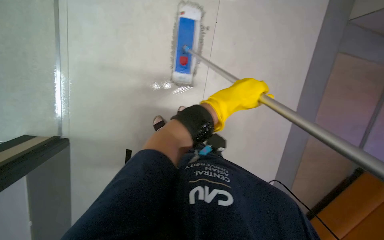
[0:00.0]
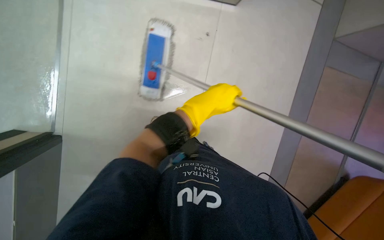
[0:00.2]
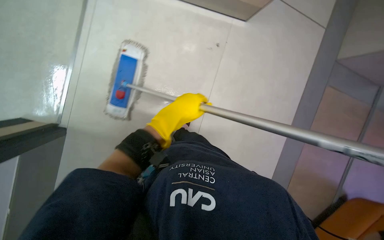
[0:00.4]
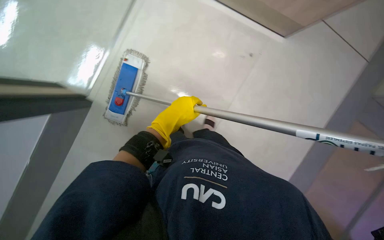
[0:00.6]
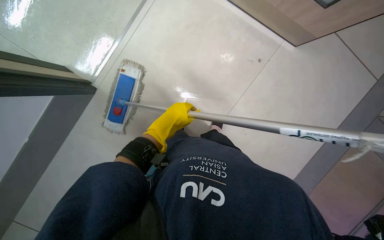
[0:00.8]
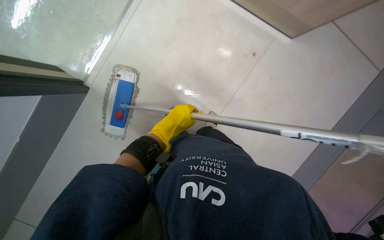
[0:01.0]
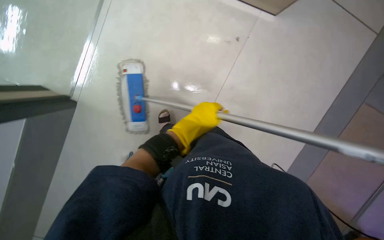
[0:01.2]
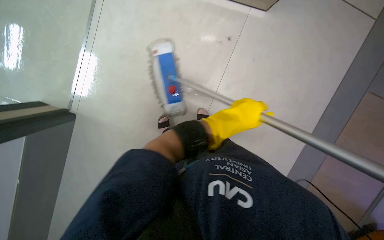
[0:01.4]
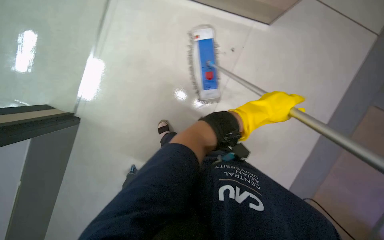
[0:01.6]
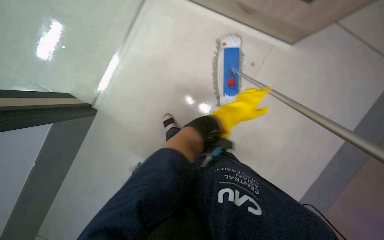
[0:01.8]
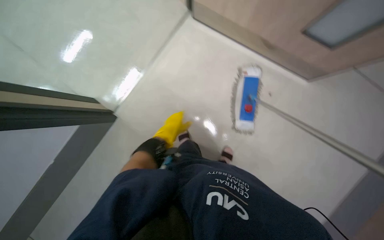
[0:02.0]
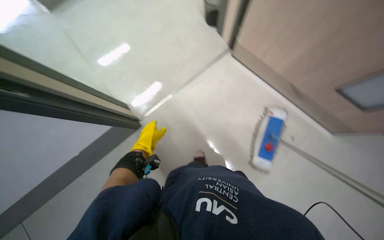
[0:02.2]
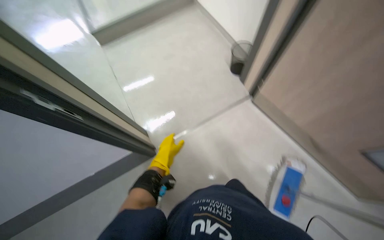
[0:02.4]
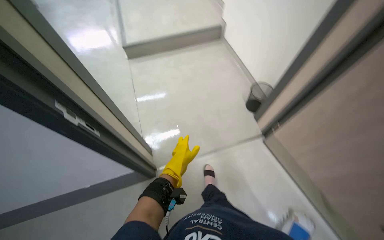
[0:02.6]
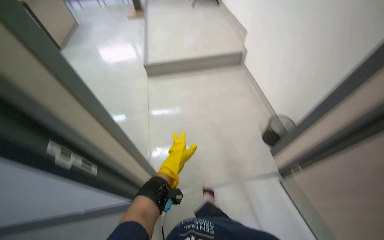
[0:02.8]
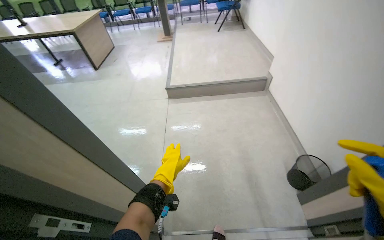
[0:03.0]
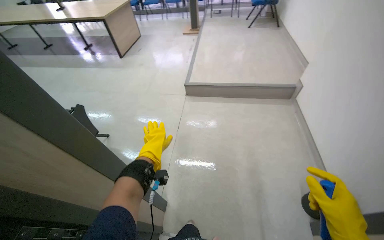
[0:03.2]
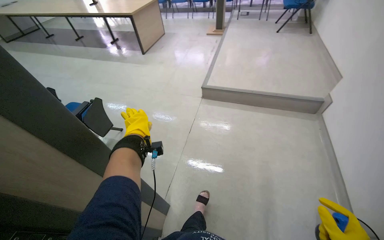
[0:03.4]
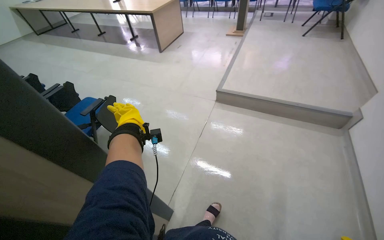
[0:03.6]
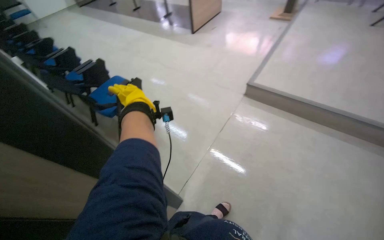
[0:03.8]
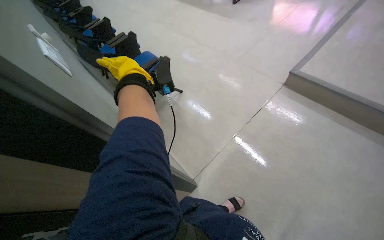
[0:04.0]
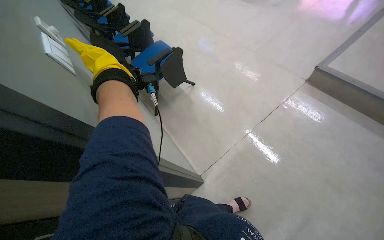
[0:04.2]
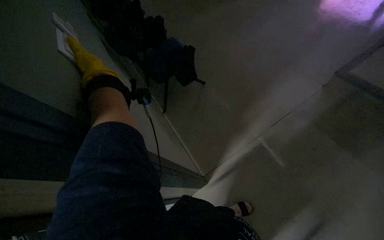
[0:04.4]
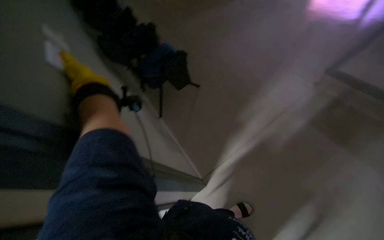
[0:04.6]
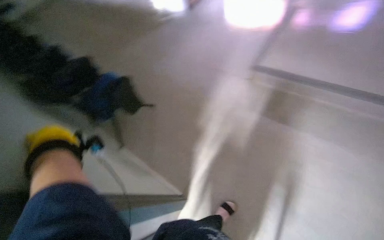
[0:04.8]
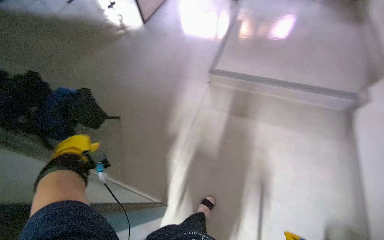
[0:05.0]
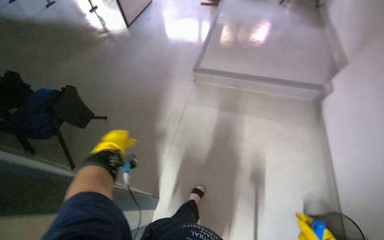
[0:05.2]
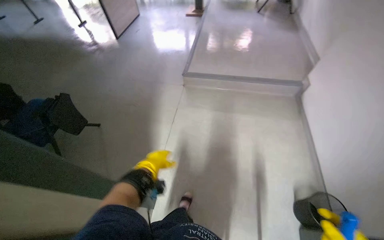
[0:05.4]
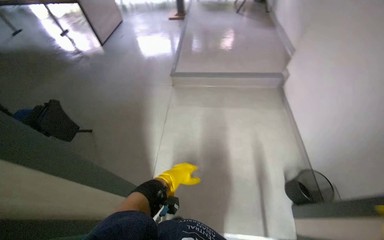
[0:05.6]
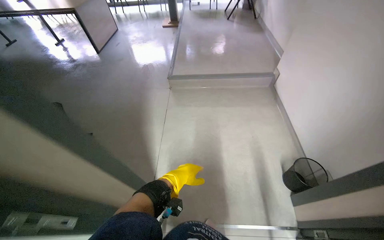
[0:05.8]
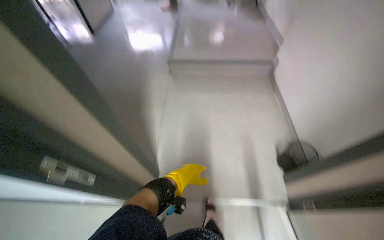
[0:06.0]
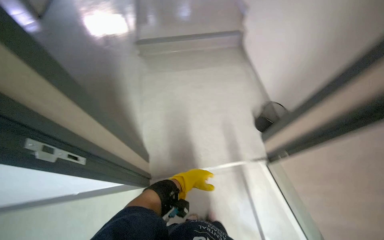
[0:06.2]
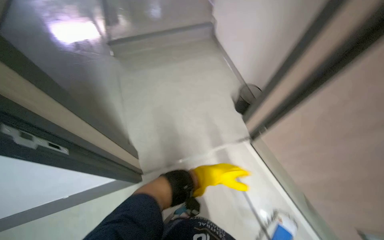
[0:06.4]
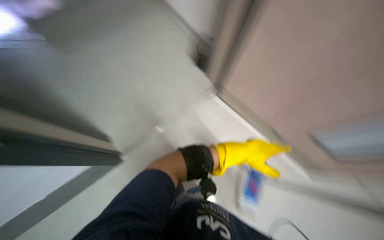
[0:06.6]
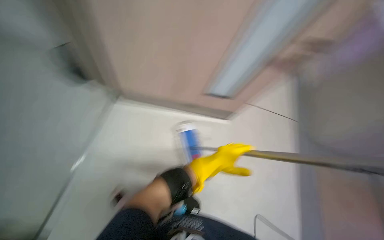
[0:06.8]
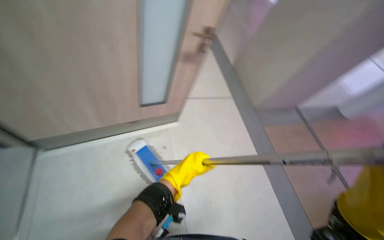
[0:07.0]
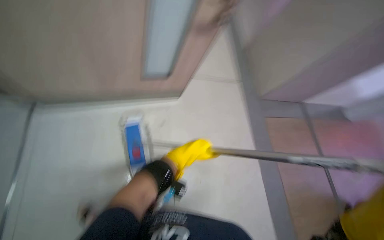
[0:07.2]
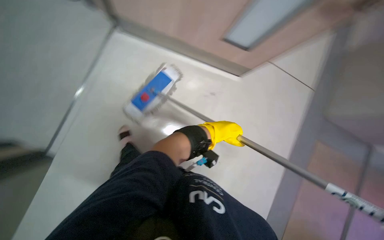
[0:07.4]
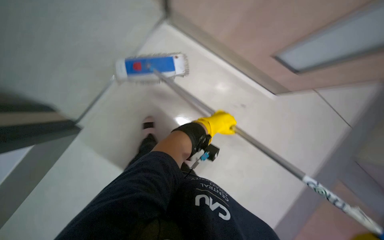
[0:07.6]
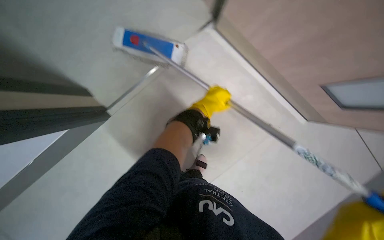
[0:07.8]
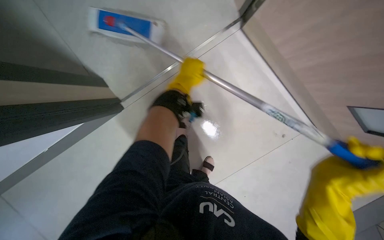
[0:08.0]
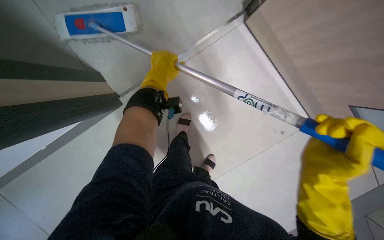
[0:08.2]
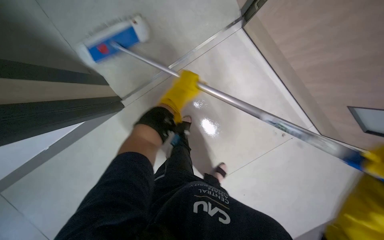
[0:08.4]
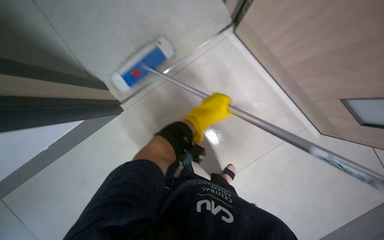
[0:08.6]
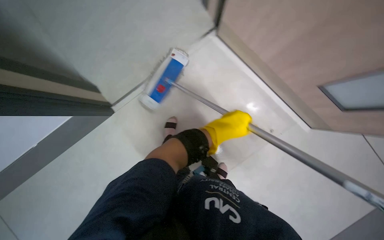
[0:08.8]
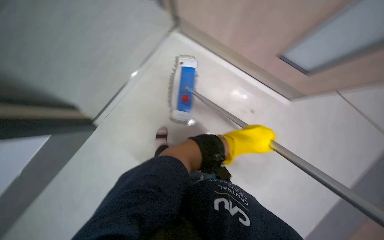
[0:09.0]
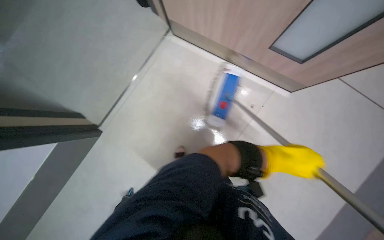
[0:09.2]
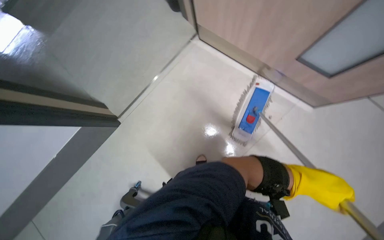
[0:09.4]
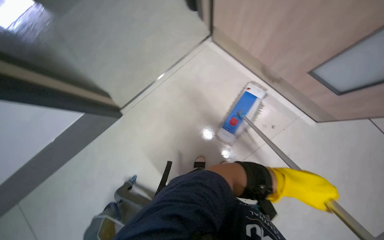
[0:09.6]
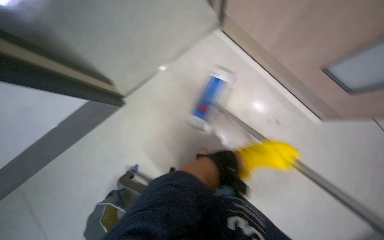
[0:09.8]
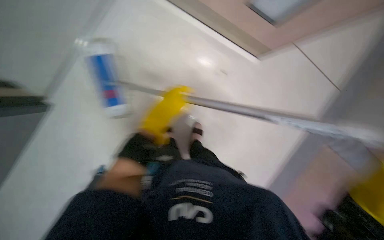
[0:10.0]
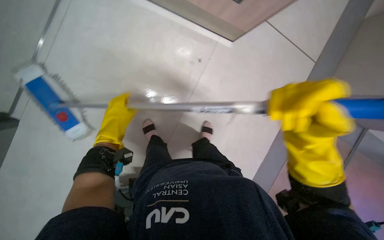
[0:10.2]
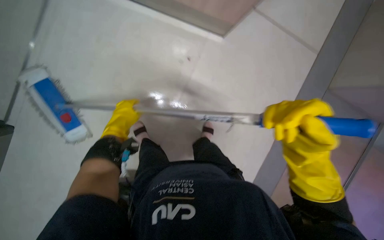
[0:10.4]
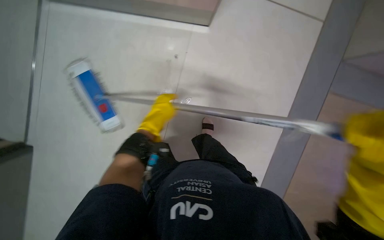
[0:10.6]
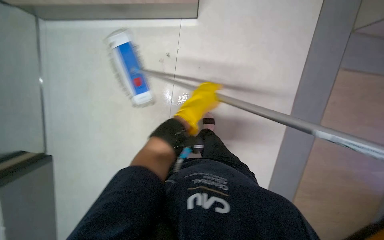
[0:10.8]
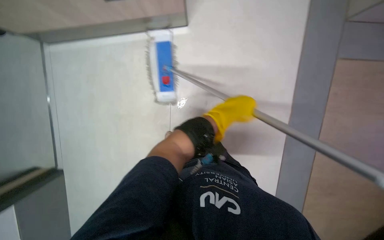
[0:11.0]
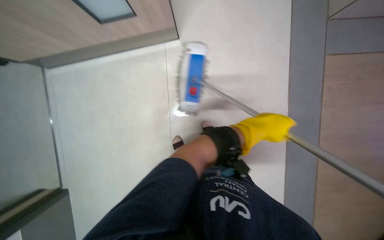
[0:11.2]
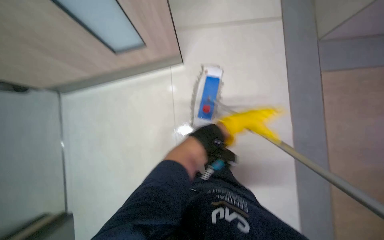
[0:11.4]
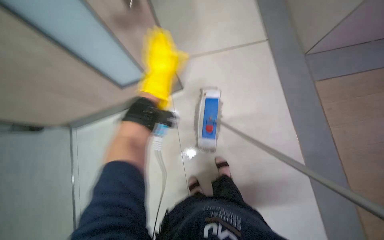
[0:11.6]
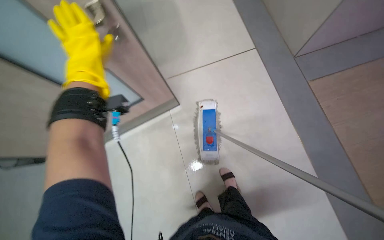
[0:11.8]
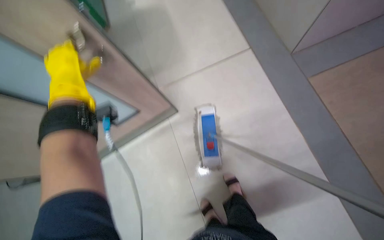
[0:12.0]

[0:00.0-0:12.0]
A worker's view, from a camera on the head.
Job: mopping floor.
The whole recording: Mopping the meeting room floor. The worker mops the floor of the meeting room with a flat mop.
0:00.0 to 0:01.6: The left hand moves about 20 cm to the left and comes back.
0:01.6 to 0:03.0: The camera travels about 70 cm. The wearer looks roughly 65 degrees further to the left. The view tilts approximately 50 degrees upward.
0:03.0 to 0:04.4: The camera is carried approximately 50 cm. The wearer's head swings about 60 degrees to the left. The view tilts some 25 degrees downward.
0:04.4 to 0:06.0: The wearer moves about 50 cm. The head rotates roughly 55 degrees to the right. The wearer looks some 15 degrees further upward.
0:06.0 to 0:07.6: The head turns to the right by approximately 15 degrees. The view tips downward by about 25 degrees.
0:07.6 to 0:09.0: The head rotates some 15 degrees to the left.
0:10.4 to 0:12.0: The view pans to the left by roughly 15 degrees. The wearer looks roughly 15 degrees further upward.

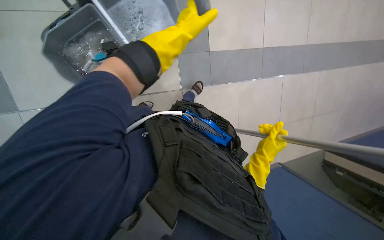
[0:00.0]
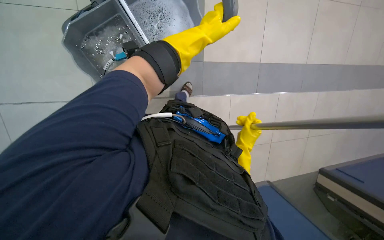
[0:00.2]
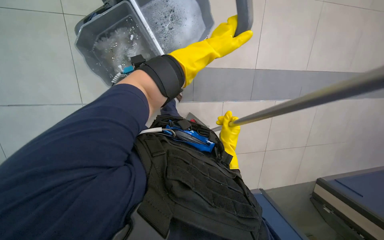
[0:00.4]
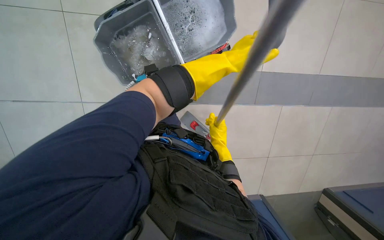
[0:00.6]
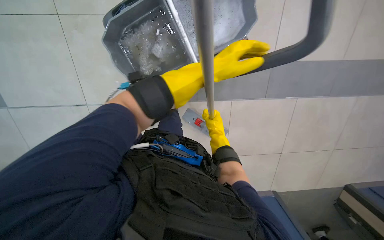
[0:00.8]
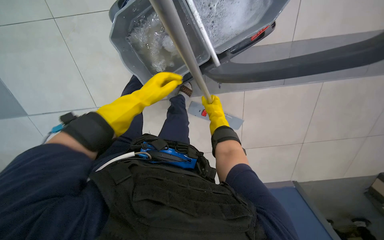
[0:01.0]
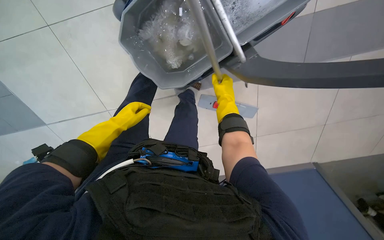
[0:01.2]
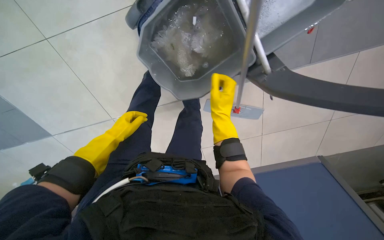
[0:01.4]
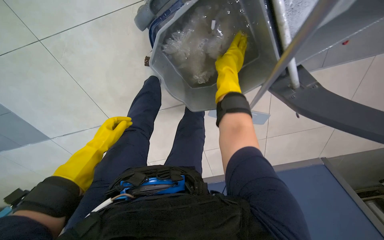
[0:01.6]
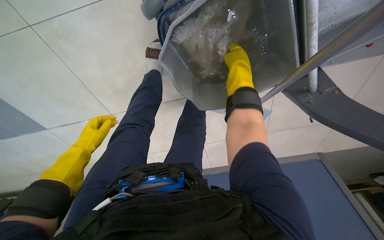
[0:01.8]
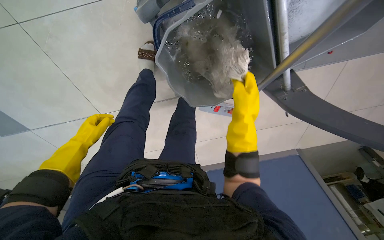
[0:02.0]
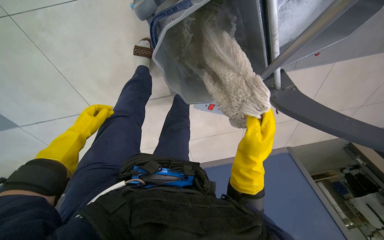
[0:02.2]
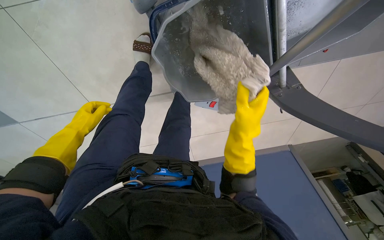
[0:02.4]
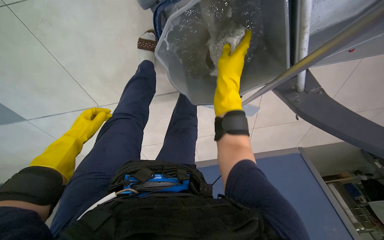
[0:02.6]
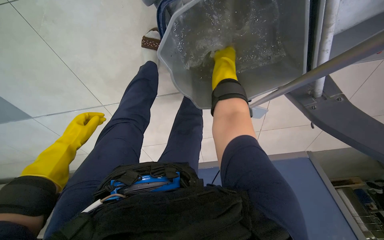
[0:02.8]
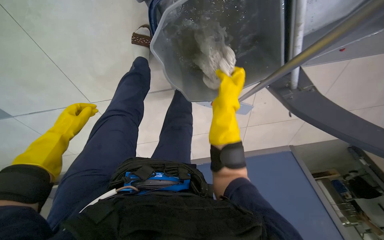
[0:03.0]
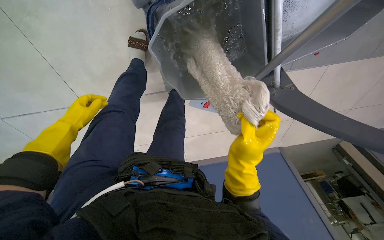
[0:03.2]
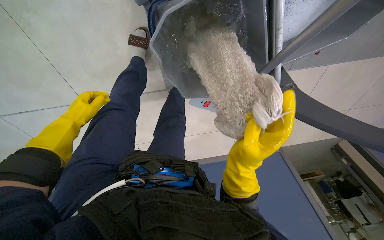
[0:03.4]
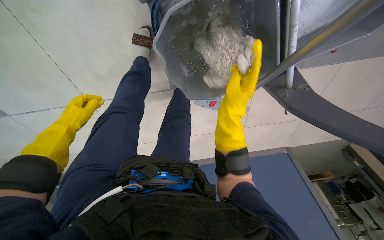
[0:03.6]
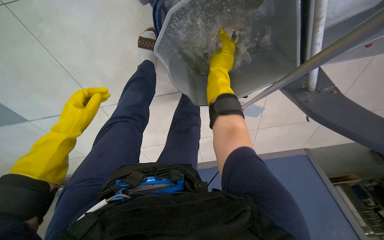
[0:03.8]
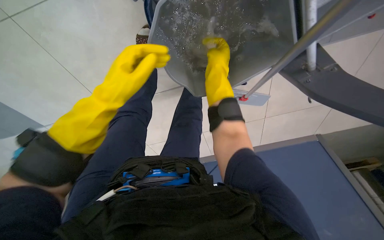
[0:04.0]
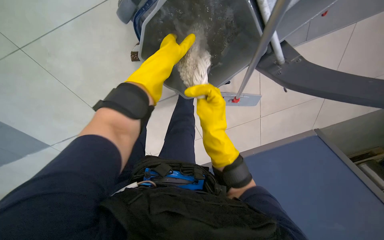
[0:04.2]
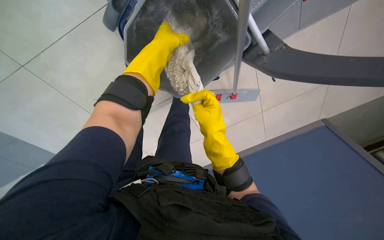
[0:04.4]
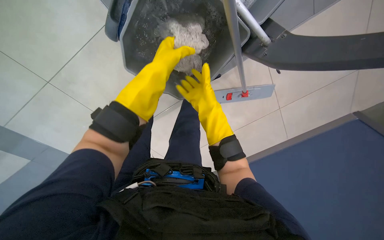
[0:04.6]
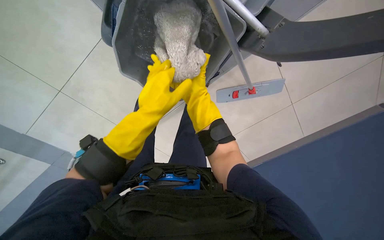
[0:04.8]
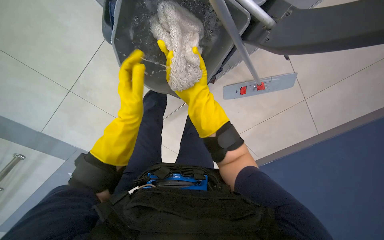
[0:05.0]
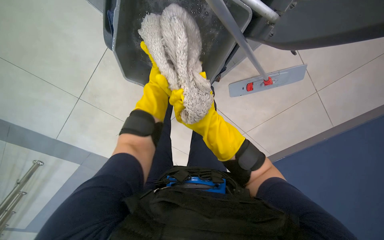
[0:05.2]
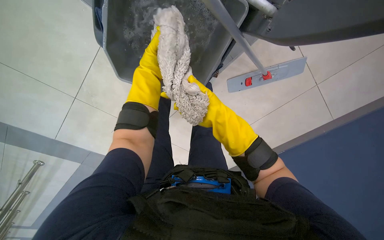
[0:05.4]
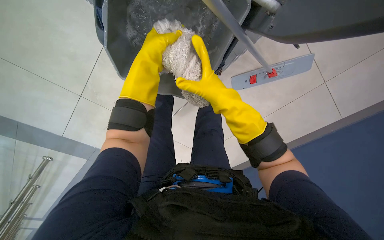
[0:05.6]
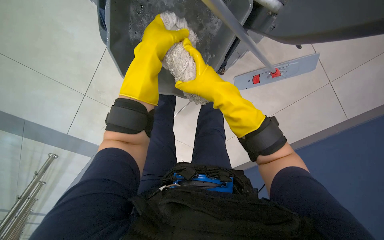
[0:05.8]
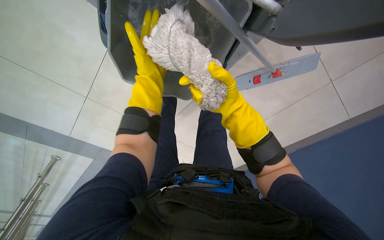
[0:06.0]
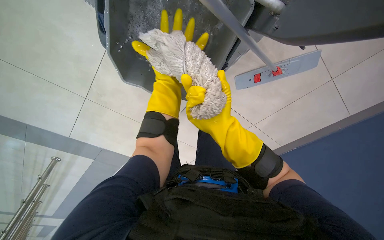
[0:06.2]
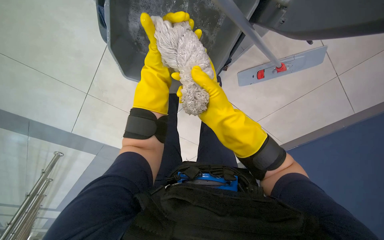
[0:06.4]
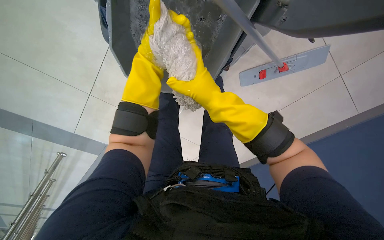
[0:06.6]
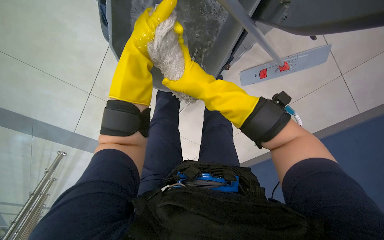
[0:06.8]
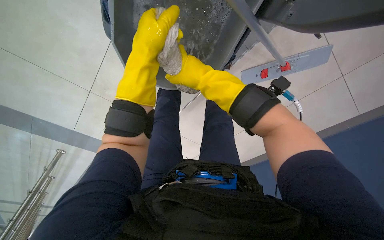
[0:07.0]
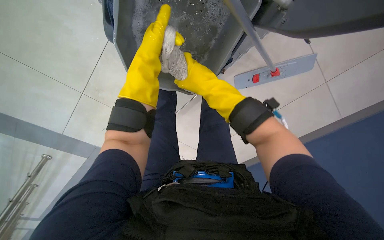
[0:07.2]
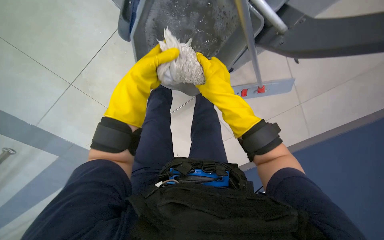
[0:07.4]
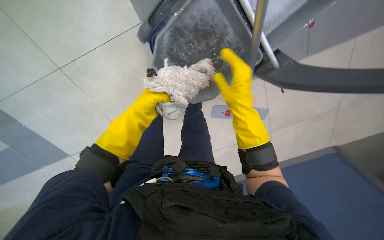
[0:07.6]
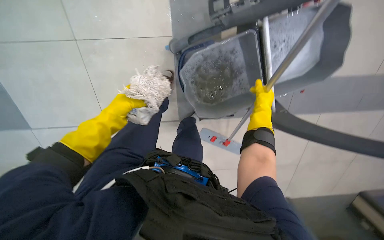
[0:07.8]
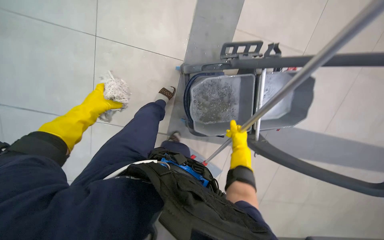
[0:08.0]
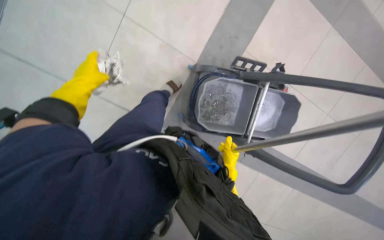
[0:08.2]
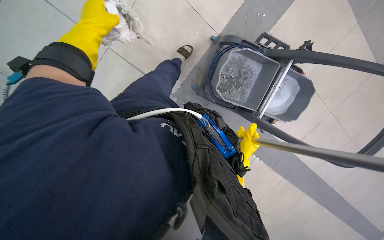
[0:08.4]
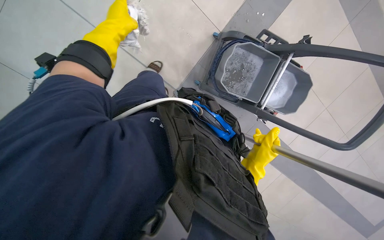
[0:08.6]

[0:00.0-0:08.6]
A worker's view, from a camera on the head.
Job: mopping floor.
The whole recording: Mopping cafeteria floor. The worker mops the cafeteria floor, periodically wringing the mop in the bucket.
0:00.0 to 0:01.4: The right hand is displaced to the left and up the picture by roughly 35 cm.
0:01.4 to 0:02.8: The right hand moves up and down the picture over approximately 25 cm, changing direction 2 times. Meanwhile the left hand travels to the left by some 10 cm.
0:02.8 to 0:04.4: The right hand goes up and down the picture, about 25 cm each way, reversing 2 times; the left hand travels to the right and up the picture by about 50 cm.
0:04.4 to 0:05.8: The view pans to the left by approximately 20 degrees. The right hand shifts about 10 cm up the picture. The left hand travels down the picture and back again, some 20 cm each way.
0:05.8 to 0:07.2: The left hand moves nearer and farther over roughly 15 cm, changing direction 2 times, while the right hand travels down the picture and back again, approximately 5 cm each way.
0:07.2 to 0:08.6: The head travels approximately 50 cm. The camera sweeps to the right, by approximately 25 degrees. Everything in view rotates about 35 degrees clockwise.
